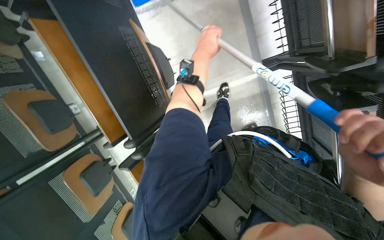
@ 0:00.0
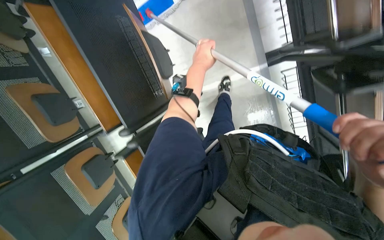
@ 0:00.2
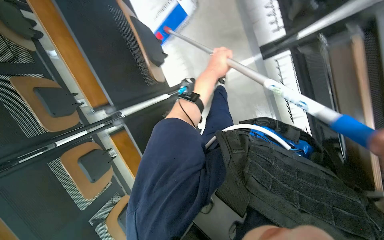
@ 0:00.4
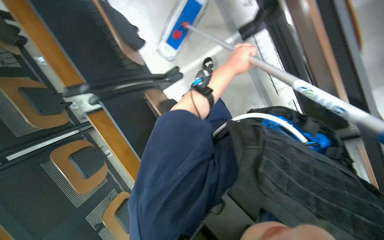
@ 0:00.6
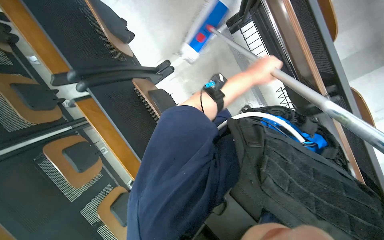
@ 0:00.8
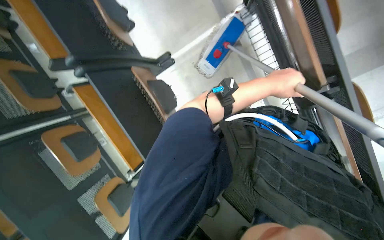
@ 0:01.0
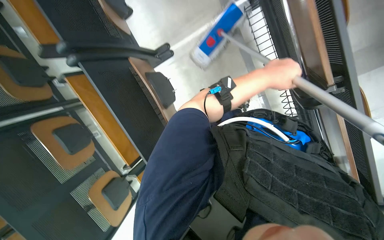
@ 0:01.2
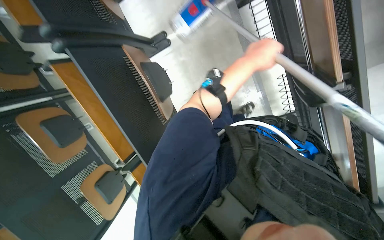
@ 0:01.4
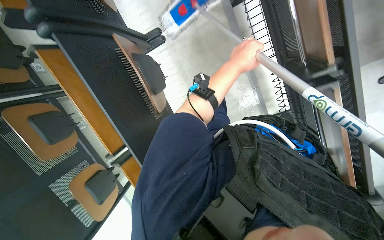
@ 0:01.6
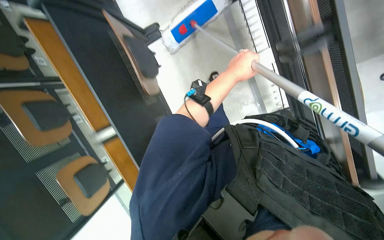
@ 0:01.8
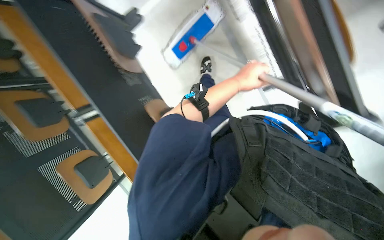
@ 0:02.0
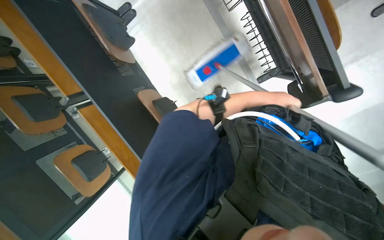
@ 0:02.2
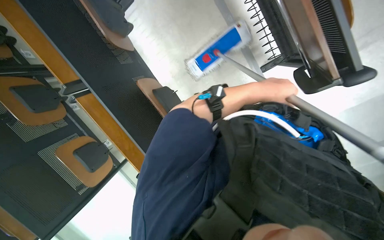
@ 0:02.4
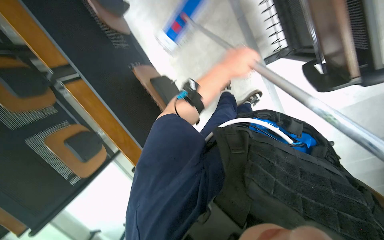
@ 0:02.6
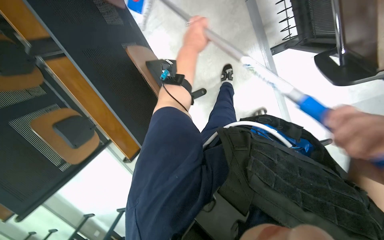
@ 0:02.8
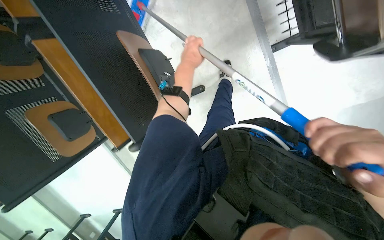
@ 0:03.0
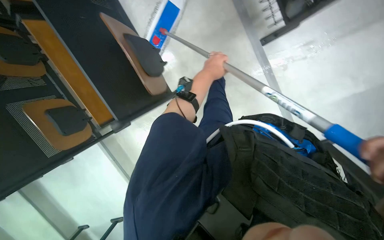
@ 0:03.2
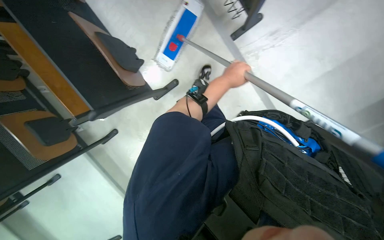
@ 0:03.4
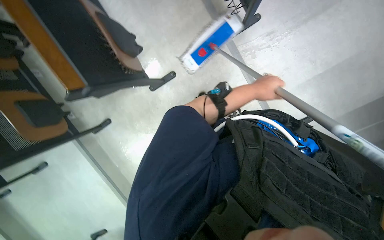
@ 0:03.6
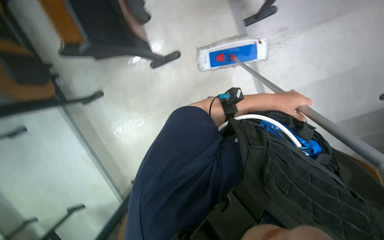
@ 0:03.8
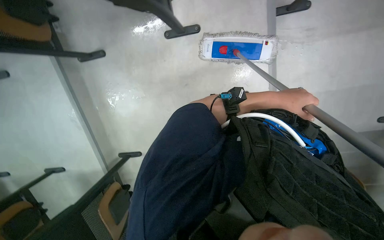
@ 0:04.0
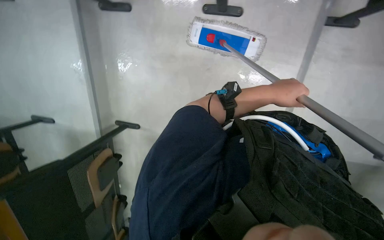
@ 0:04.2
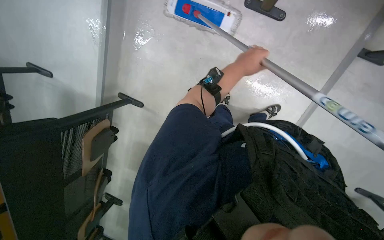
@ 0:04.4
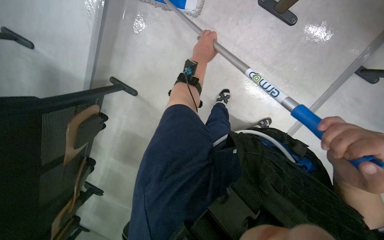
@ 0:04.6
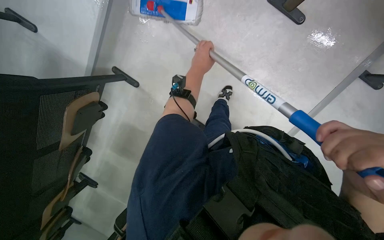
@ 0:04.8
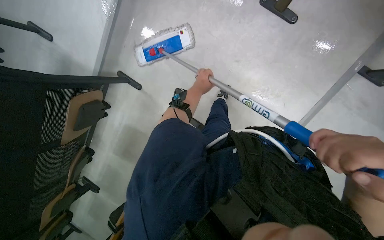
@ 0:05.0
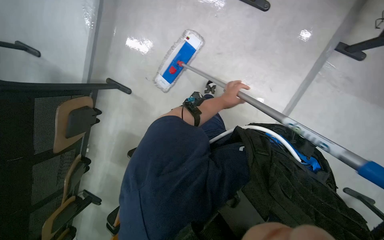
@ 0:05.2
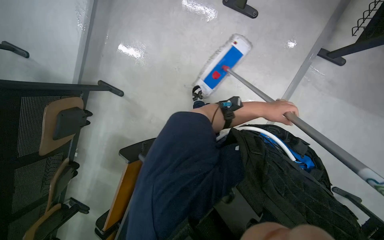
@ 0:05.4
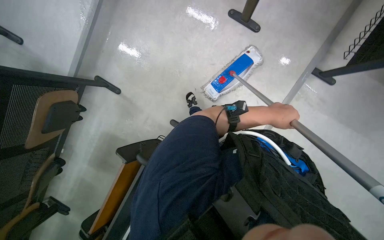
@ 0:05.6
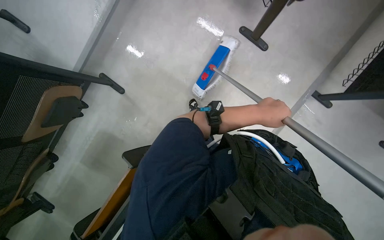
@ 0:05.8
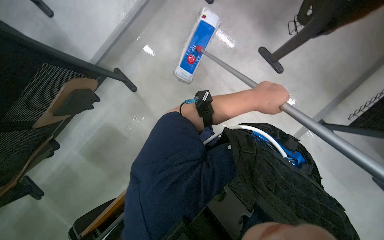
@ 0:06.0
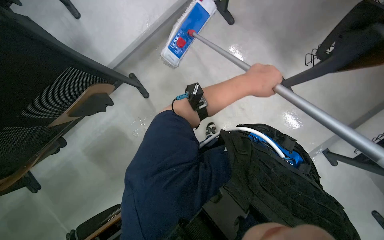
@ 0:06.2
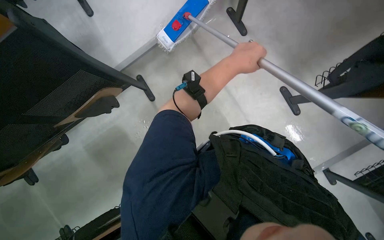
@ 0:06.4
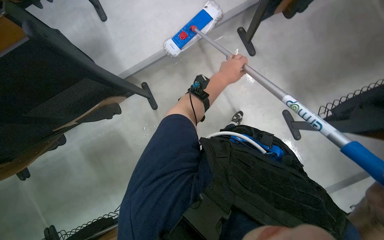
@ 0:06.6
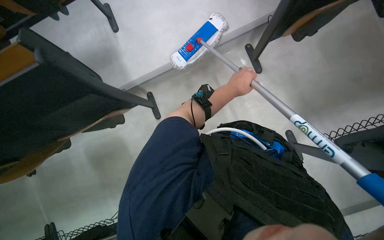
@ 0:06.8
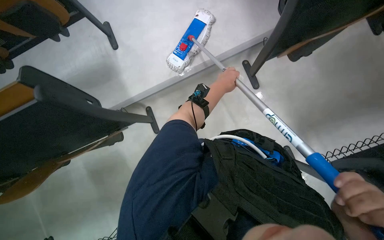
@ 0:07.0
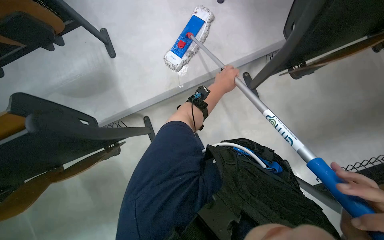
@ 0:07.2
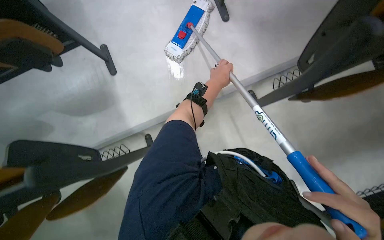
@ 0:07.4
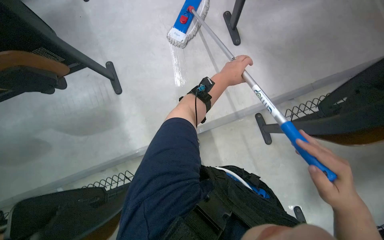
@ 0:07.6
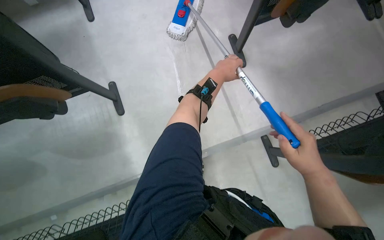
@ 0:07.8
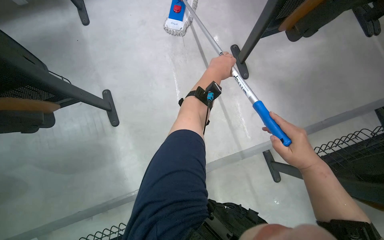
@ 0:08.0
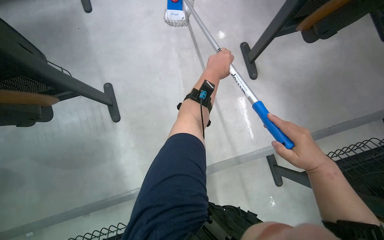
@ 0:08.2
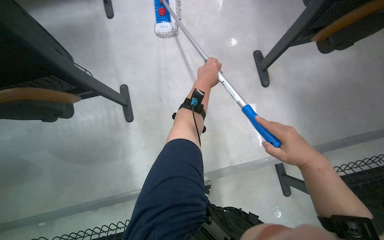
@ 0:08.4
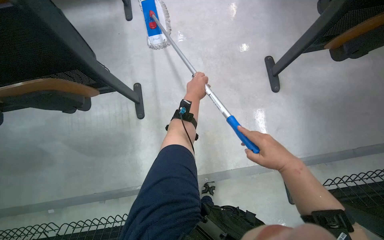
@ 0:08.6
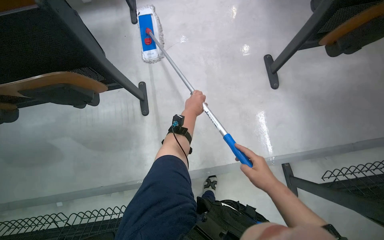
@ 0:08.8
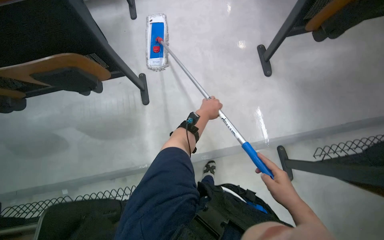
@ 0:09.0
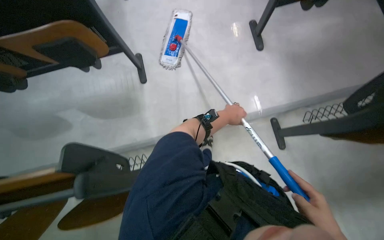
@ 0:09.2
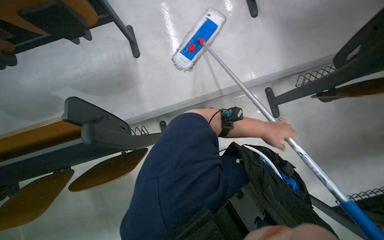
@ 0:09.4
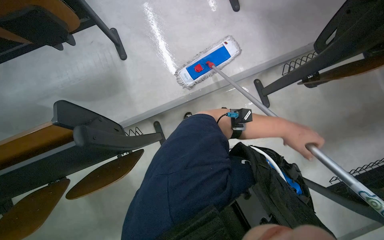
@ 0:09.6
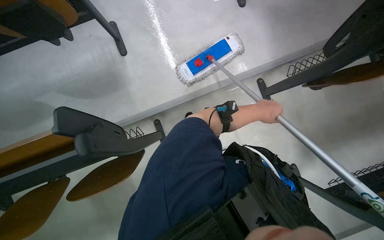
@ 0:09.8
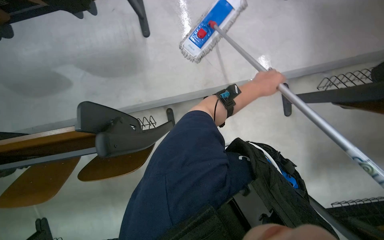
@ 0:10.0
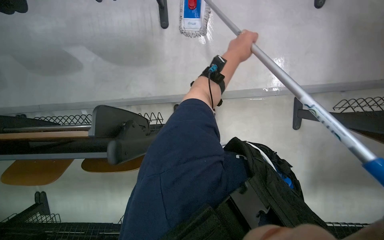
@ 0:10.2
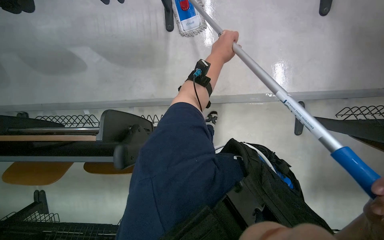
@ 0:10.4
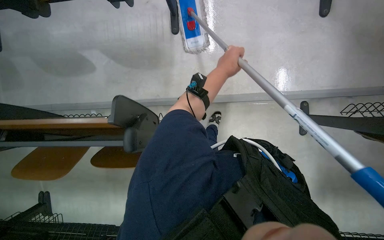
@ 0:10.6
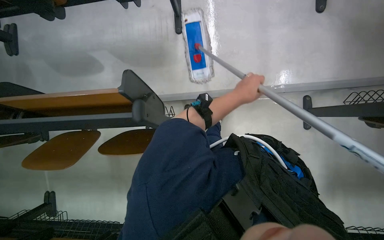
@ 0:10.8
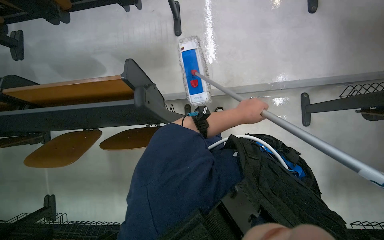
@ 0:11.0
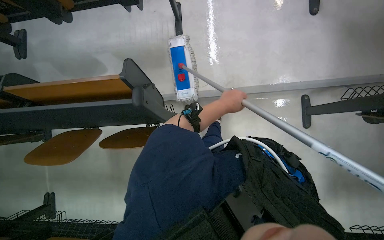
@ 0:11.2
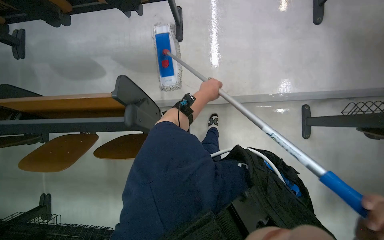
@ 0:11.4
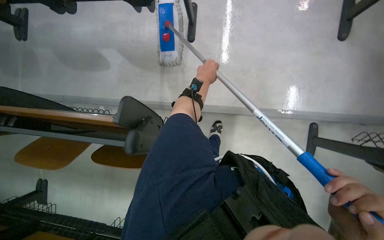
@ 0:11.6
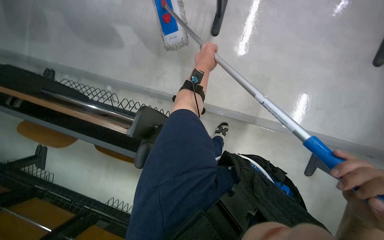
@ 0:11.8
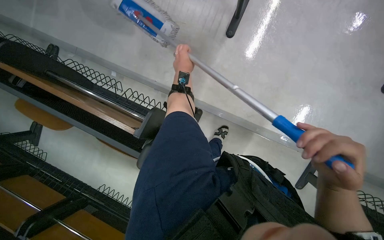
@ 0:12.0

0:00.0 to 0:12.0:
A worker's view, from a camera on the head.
Job: mopping floor.
The whole recording: Mopping classroom floor. The worker mops the classroom floor with a long-handled mop.
0:00.0 to 0:01.6: The head travels about 50 cm.
0:01.6 to 0:03.0: The left hand moves to the left, about 10 cm.
0:03.0 to 0:04.4: The left hand moves to the right, roughly 10 cm.
0:04.4 to 0:06.0: The camera pitches upward, by about 10 degrees. The left hand swings left and right, roughly 25 cm each way, with 2 reversals.
0:06.0 to 0:07.6: The camera is carried some 80 cm.
0:09.0 to 0:10.4: The left hand travels nearer to the camera and up the picture by about 15 cm, and goes to the right and returns, some 35 cm each way.
0:10.4 to 0:12.0: The view tips downward by some 15 degrees. The scene rotates clockwise by some 30 degrees.

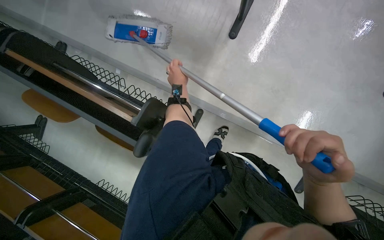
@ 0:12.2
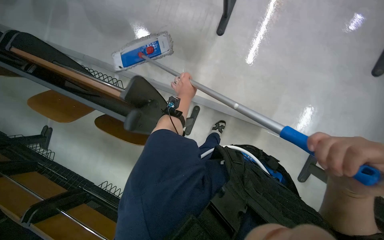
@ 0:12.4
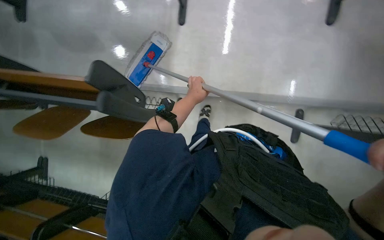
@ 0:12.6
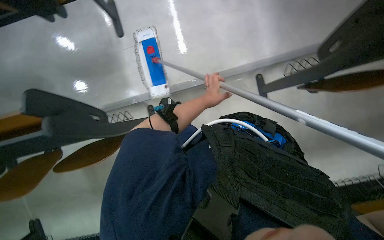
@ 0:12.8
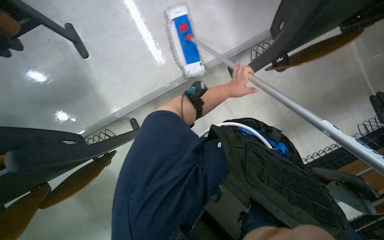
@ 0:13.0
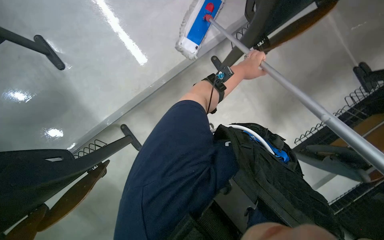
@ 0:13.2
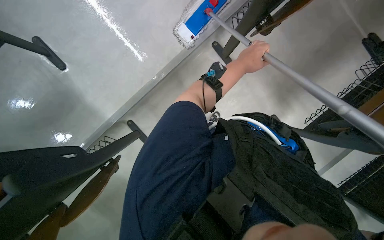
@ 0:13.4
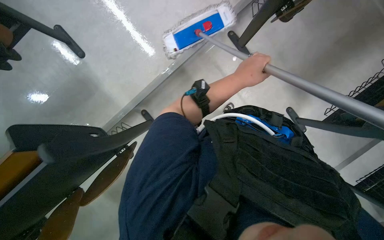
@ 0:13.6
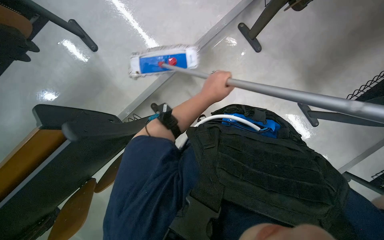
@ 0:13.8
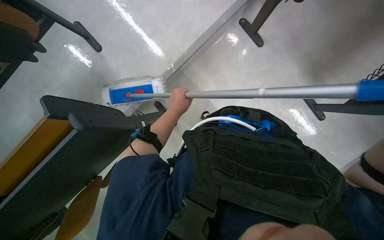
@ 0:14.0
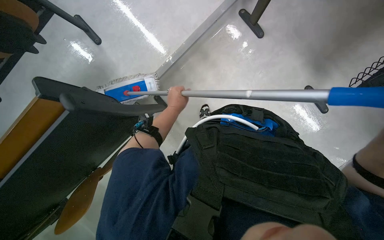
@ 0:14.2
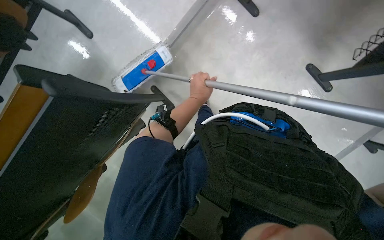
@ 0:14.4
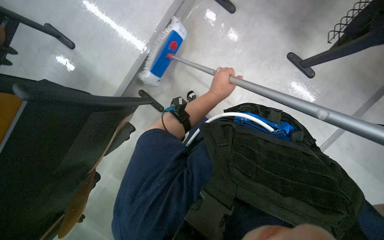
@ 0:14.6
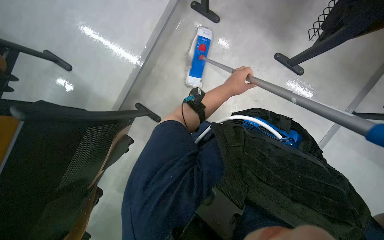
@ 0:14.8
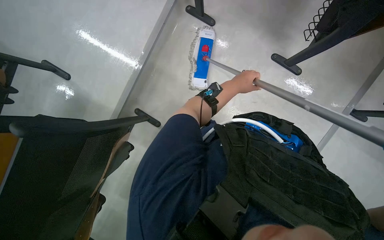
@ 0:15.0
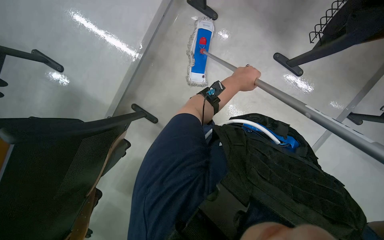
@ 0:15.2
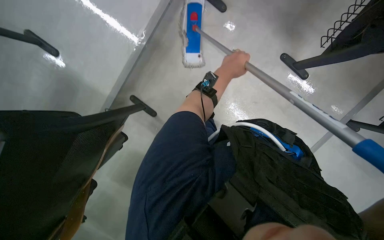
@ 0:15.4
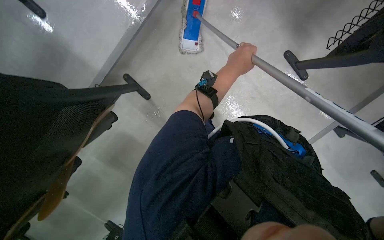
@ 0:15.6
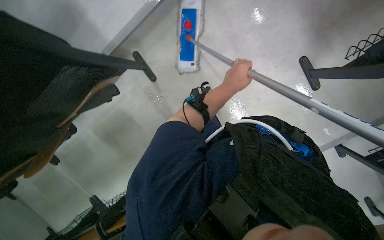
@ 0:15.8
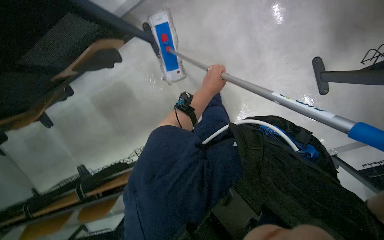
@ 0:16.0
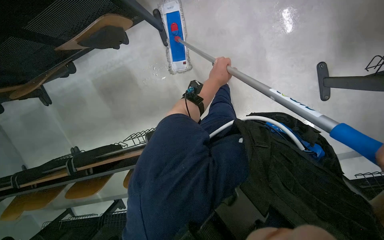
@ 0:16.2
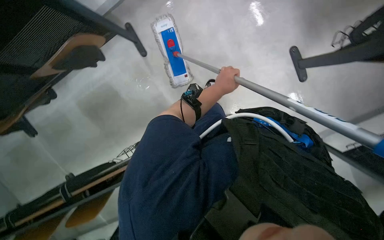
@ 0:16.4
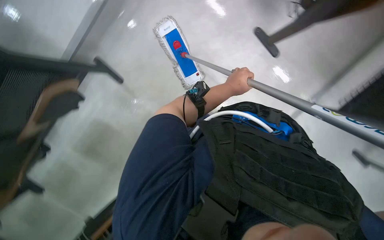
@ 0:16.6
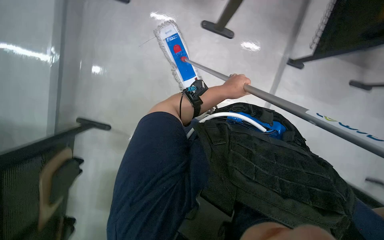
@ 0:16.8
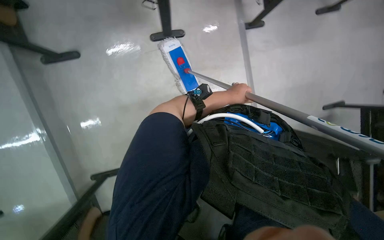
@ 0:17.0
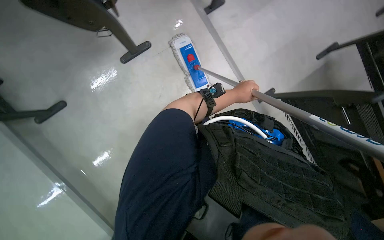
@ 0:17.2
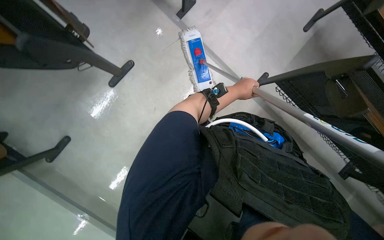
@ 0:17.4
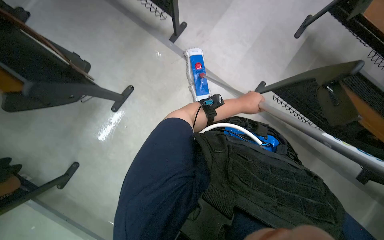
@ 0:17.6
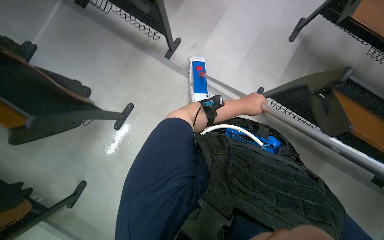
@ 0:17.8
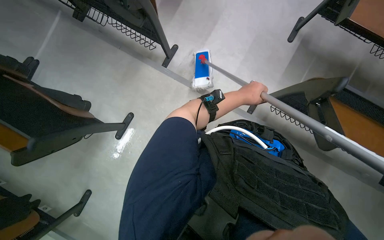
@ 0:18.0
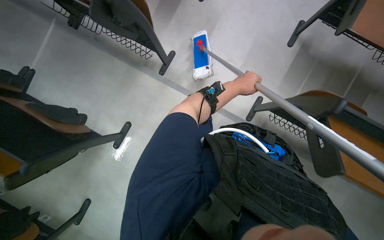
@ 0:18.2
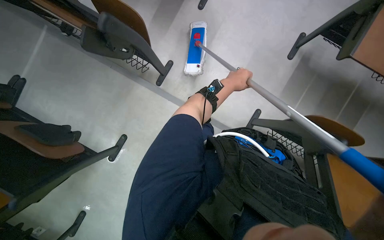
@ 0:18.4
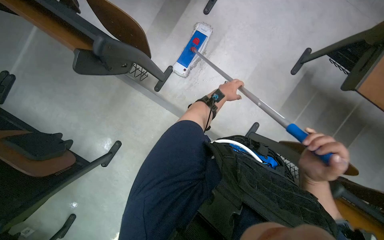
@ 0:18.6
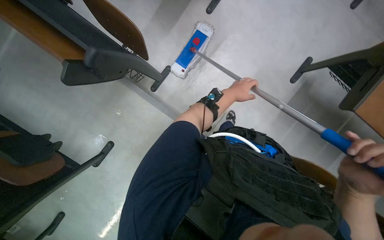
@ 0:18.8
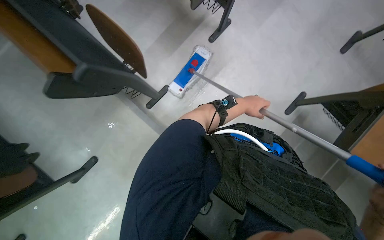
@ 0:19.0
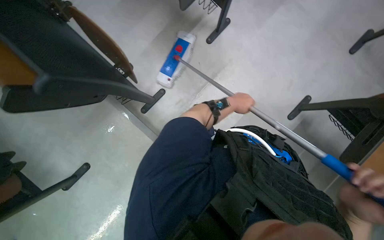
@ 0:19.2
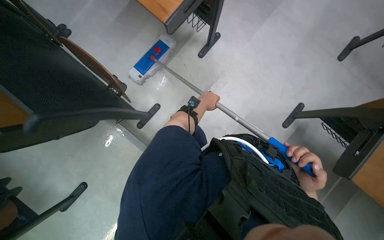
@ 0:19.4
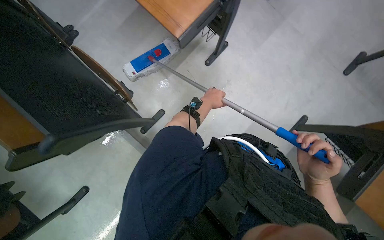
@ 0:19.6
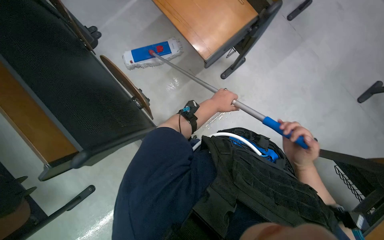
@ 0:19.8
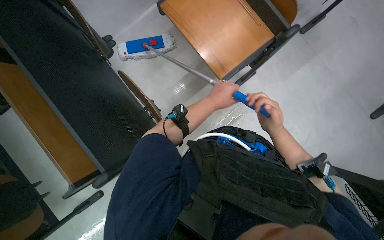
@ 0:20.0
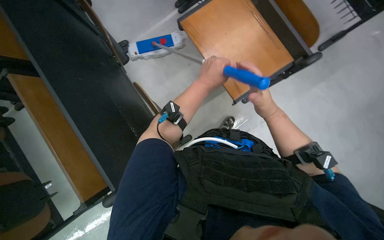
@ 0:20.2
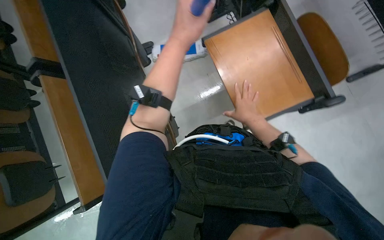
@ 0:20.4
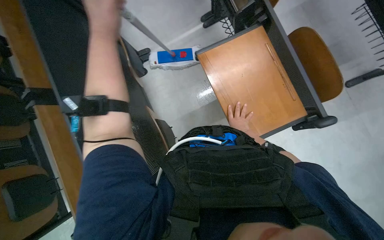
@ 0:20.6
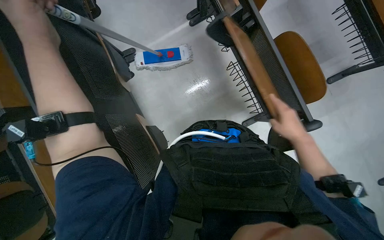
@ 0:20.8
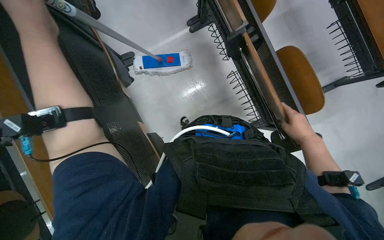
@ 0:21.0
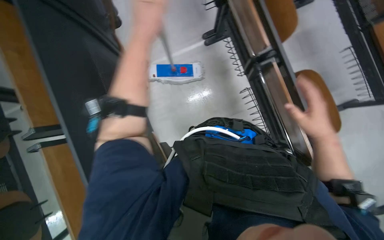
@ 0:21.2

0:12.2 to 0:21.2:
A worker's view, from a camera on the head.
Job: mopping floor.
The whole recording: Mopping classroom floor. The worker mops the classroom floor with a long-handled mop.
0:12.2 to 0:13.8: The scene turns approximately 40 degrees counterclockwise in the picture.
0:16.6 to 0:18.2: The scene rotates counterclockwise by approximately 40 degrees.
0:18.2 to 0:19.8: The camera is carried about 80 cm.
0:19.8 to 0:21.2: The head travels approximately 50 cm.
